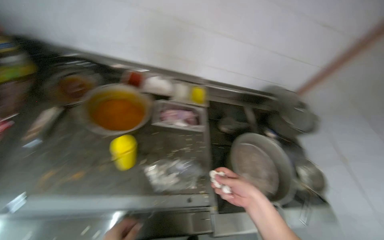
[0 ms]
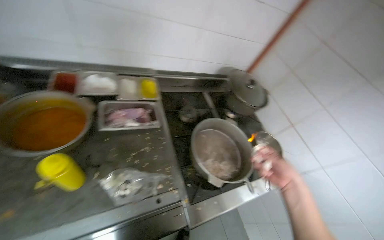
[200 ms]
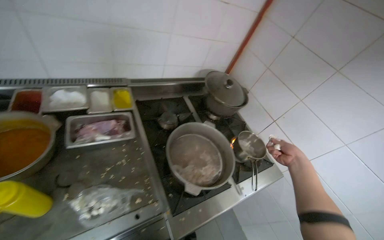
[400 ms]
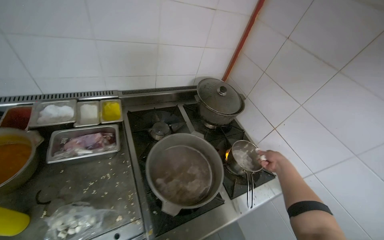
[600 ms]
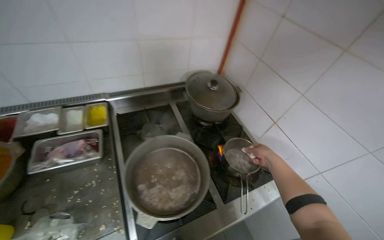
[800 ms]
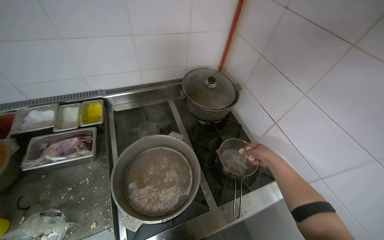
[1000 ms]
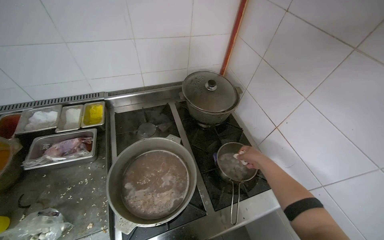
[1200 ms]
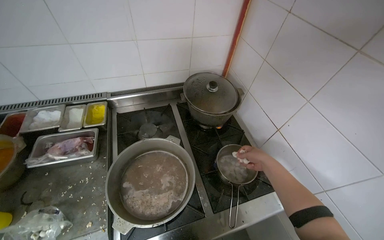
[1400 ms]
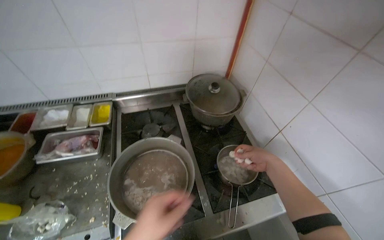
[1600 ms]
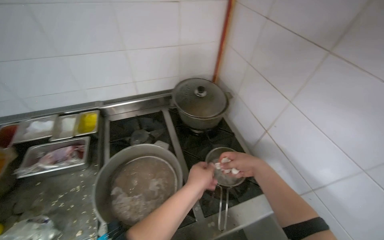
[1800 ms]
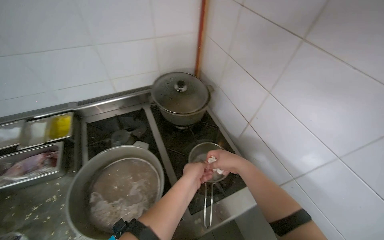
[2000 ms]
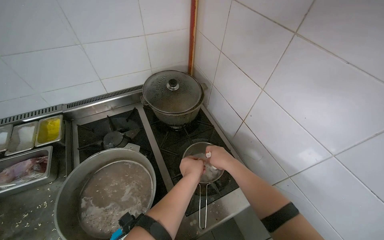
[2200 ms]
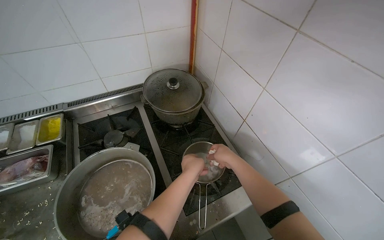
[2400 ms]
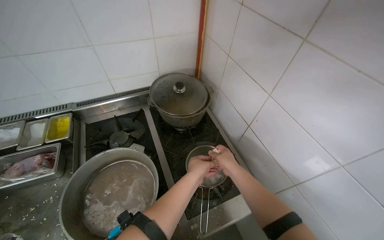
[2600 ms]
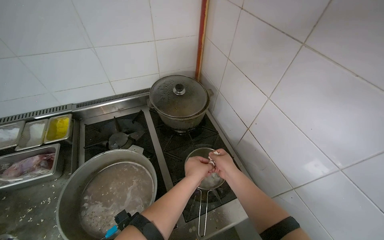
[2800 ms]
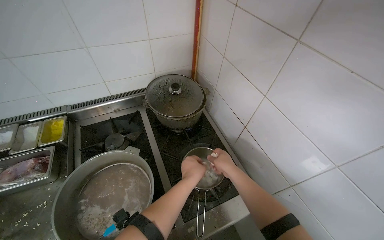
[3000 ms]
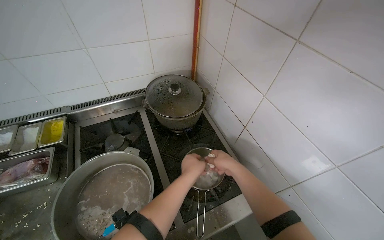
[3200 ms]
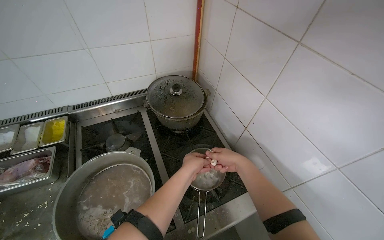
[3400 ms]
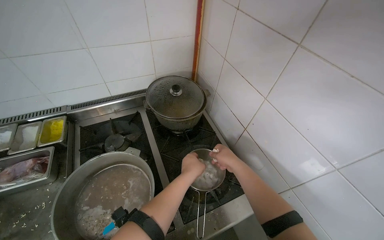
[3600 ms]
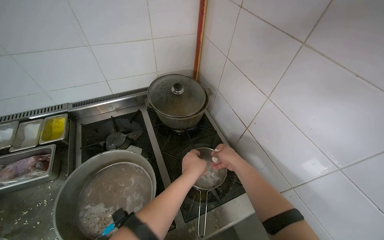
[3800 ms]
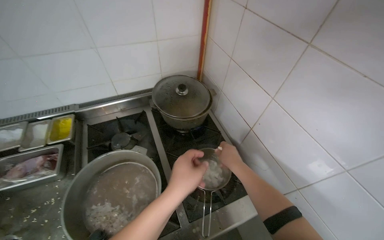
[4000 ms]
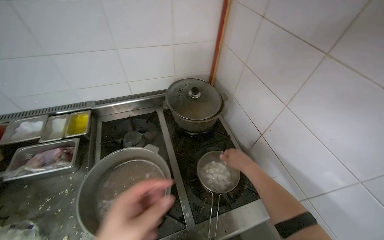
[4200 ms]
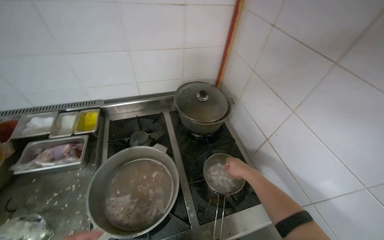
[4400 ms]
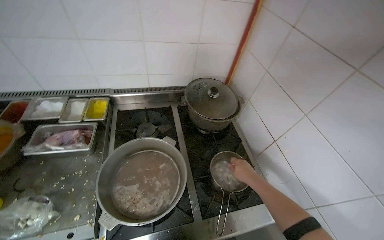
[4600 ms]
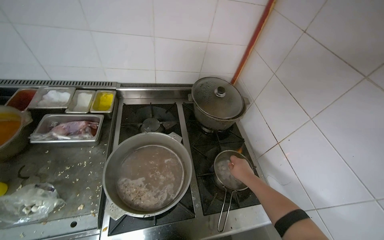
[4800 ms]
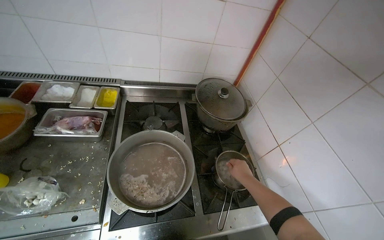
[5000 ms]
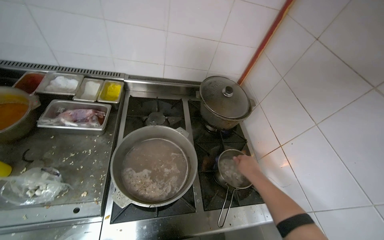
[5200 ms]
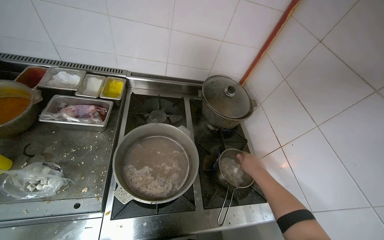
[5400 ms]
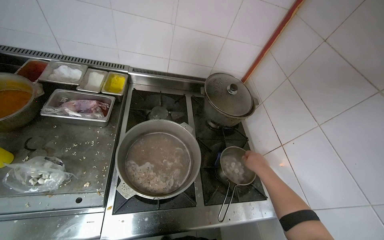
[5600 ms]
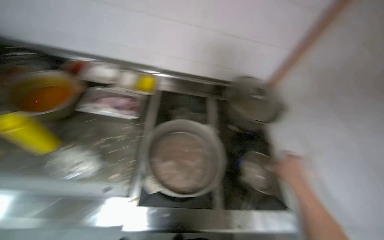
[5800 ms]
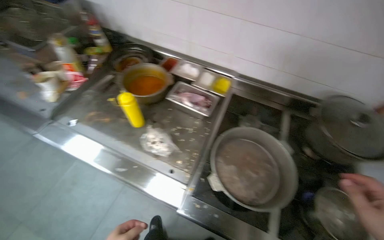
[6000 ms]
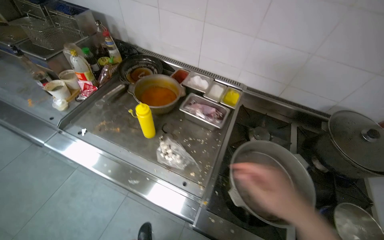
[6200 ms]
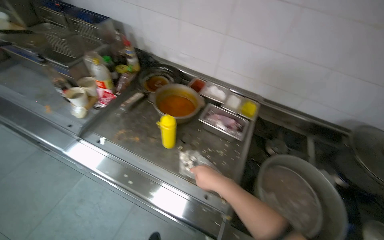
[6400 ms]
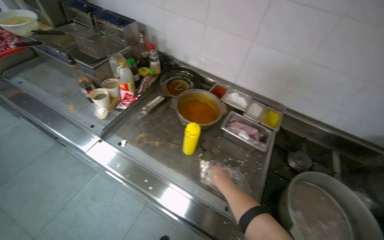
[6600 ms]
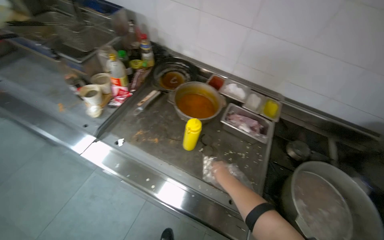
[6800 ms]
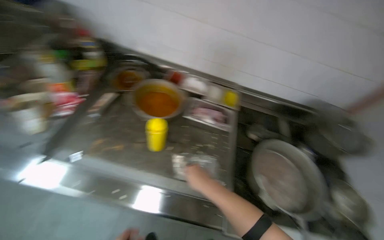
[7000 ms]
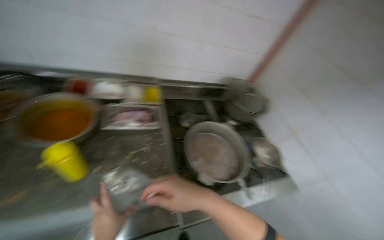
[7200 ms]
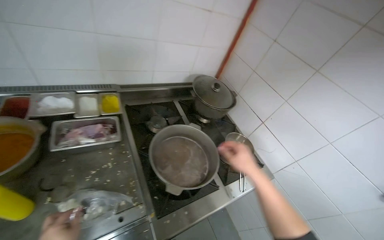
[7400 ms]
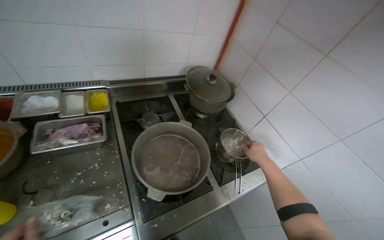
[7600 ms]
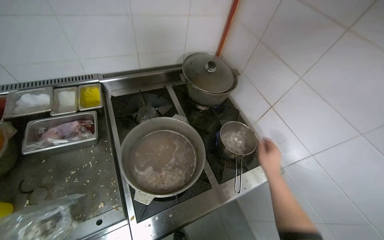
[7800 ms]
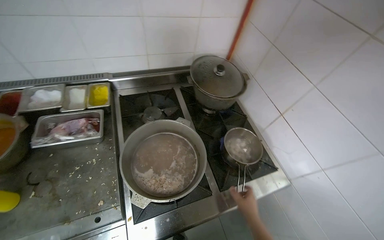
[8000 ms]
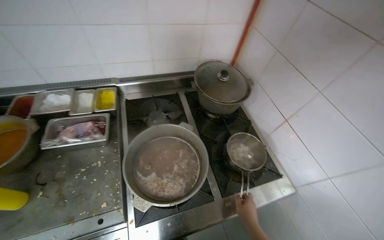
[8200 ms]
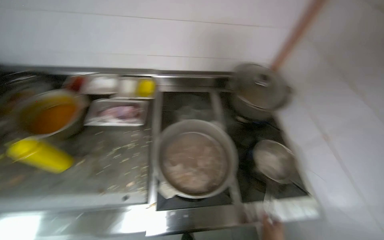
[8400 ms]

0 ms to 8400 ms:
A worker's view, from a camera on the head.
Job: preparing food.
The whole recording: Adding Frozen Ingredients to Boiling Water. The worker takes frozen ingredients from the refrigerator and adds them to boiling water.
0 ms to 1400 ms: The camera travels to the right, about 60 cm.
5600 ms to 7000 ms: The wearer moves about 50 cm. The wearer's head swings about 15 degrees to the left.
7000 ms to 8400 ms: The wearer moves about 40 cm.

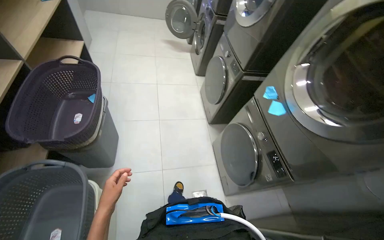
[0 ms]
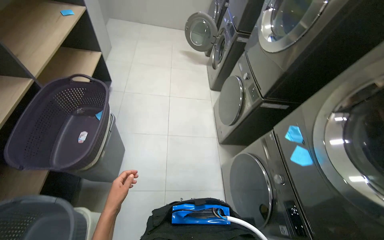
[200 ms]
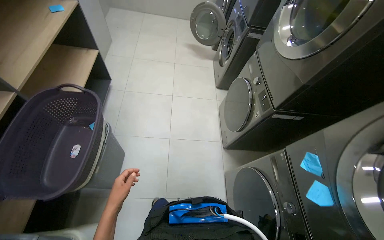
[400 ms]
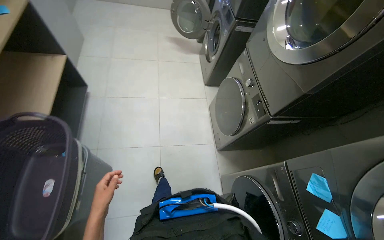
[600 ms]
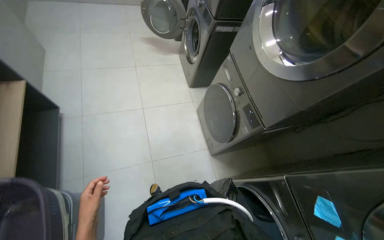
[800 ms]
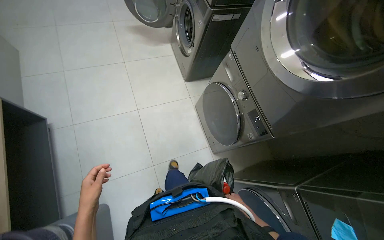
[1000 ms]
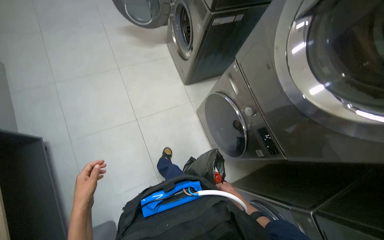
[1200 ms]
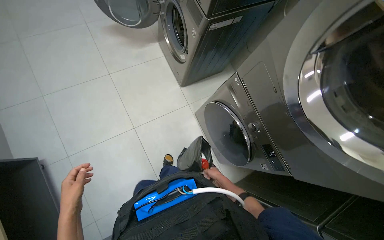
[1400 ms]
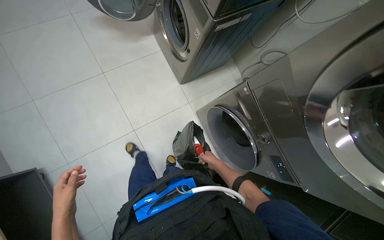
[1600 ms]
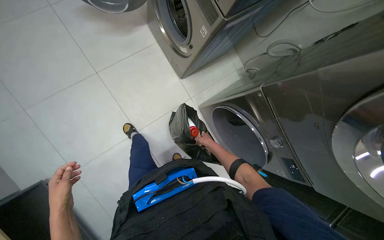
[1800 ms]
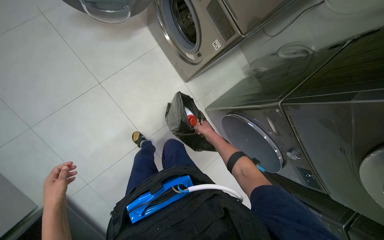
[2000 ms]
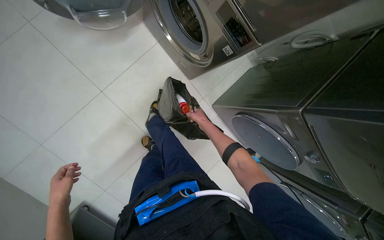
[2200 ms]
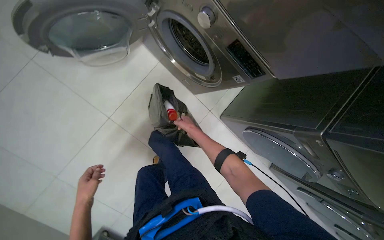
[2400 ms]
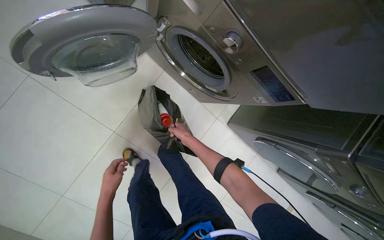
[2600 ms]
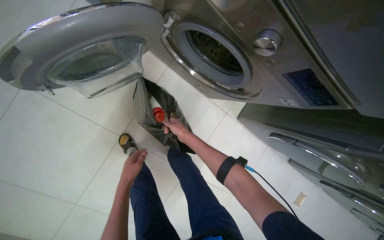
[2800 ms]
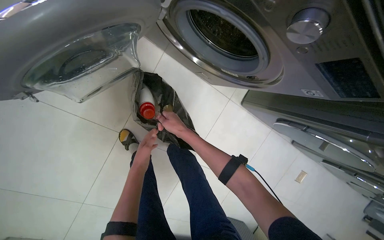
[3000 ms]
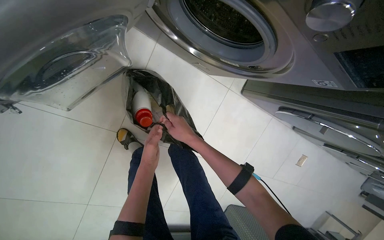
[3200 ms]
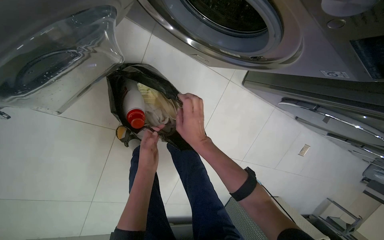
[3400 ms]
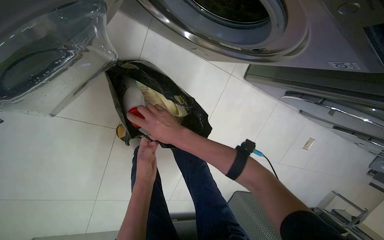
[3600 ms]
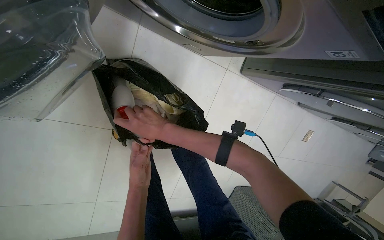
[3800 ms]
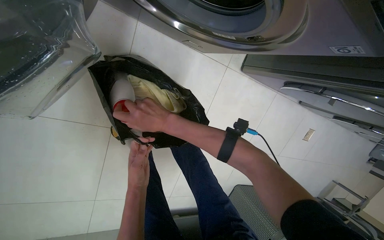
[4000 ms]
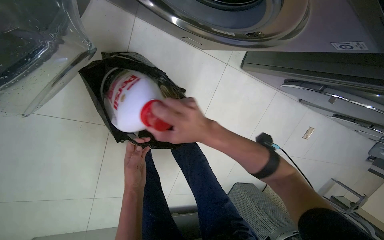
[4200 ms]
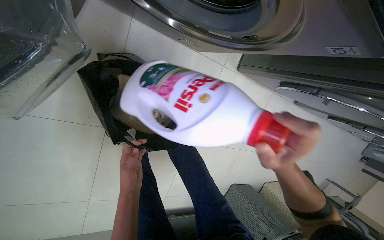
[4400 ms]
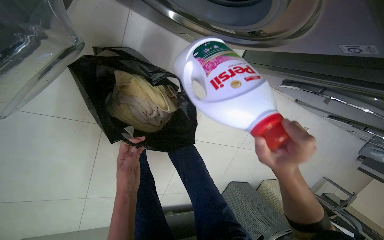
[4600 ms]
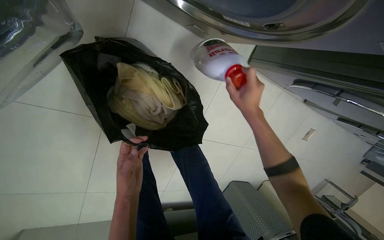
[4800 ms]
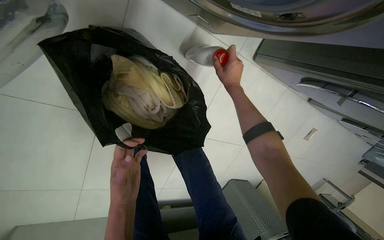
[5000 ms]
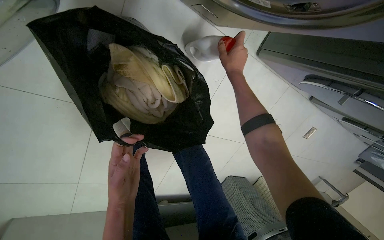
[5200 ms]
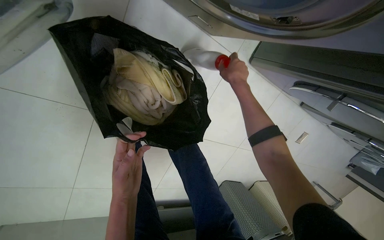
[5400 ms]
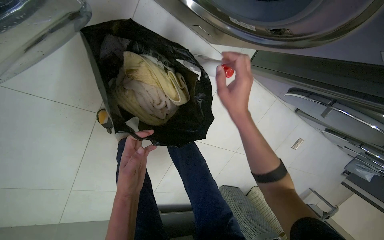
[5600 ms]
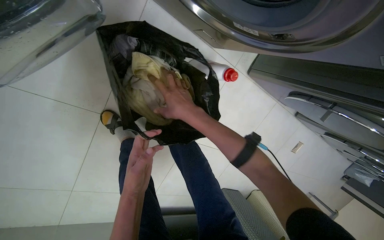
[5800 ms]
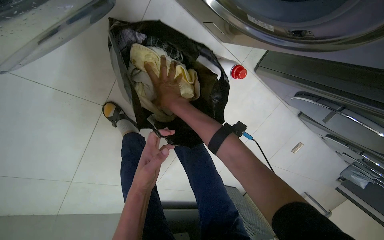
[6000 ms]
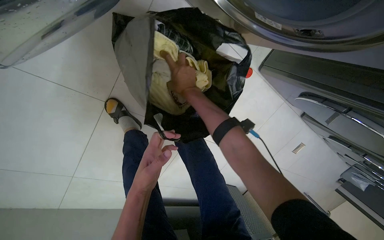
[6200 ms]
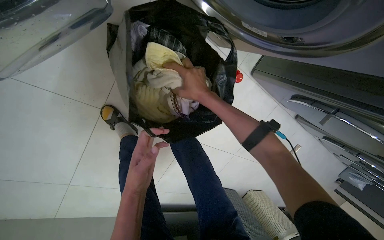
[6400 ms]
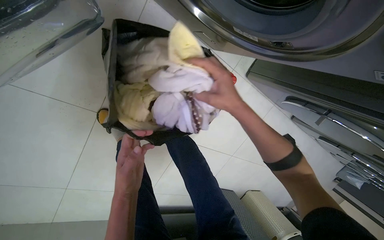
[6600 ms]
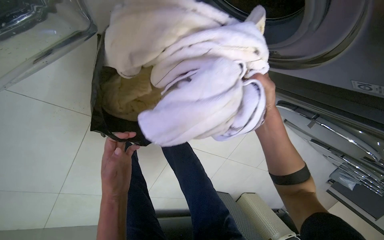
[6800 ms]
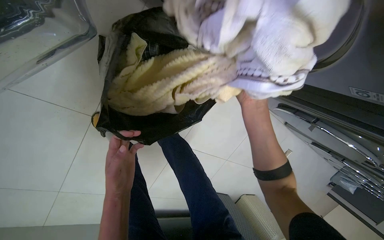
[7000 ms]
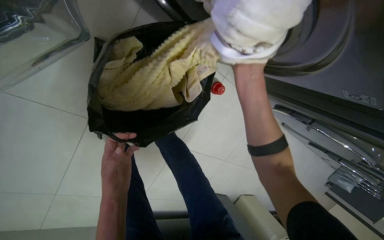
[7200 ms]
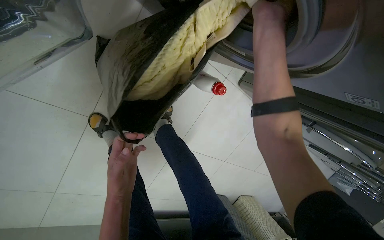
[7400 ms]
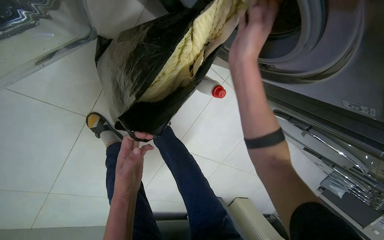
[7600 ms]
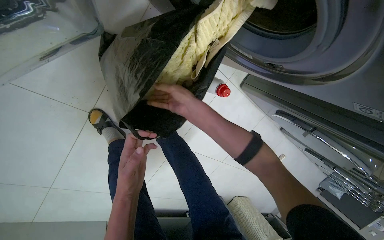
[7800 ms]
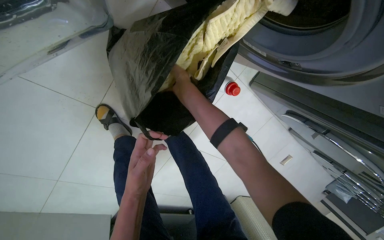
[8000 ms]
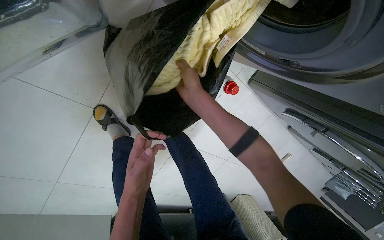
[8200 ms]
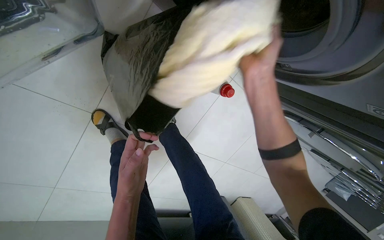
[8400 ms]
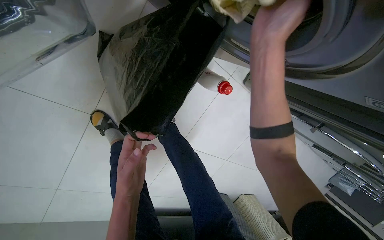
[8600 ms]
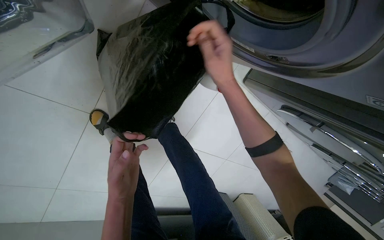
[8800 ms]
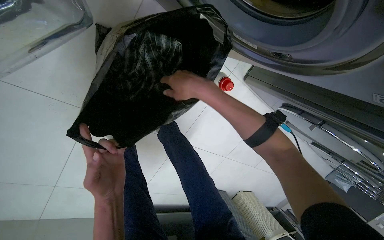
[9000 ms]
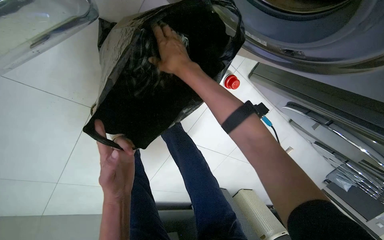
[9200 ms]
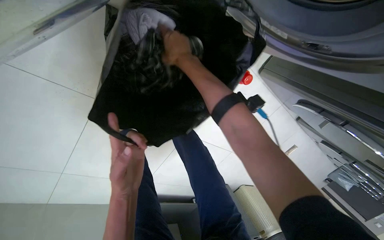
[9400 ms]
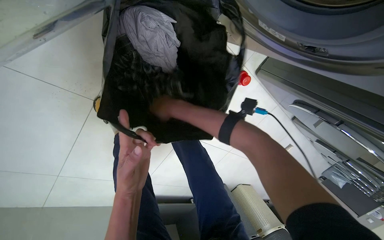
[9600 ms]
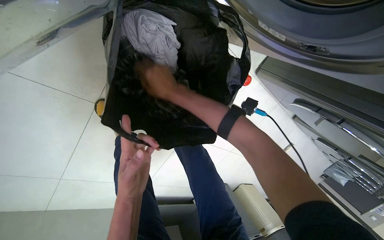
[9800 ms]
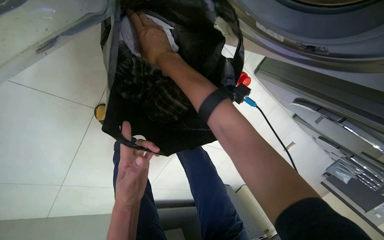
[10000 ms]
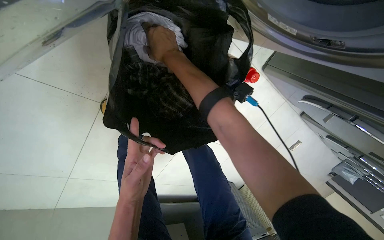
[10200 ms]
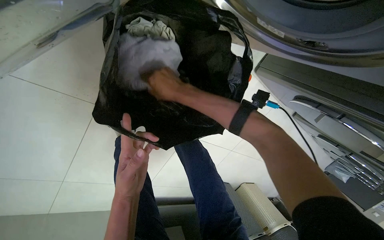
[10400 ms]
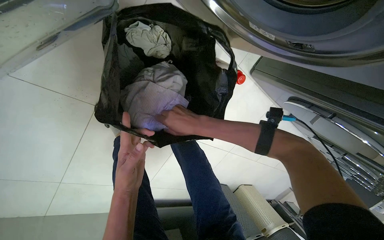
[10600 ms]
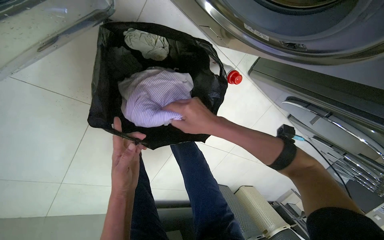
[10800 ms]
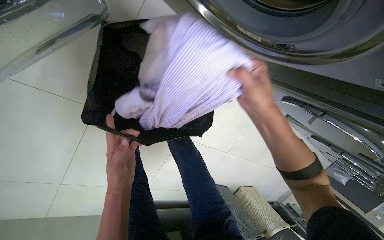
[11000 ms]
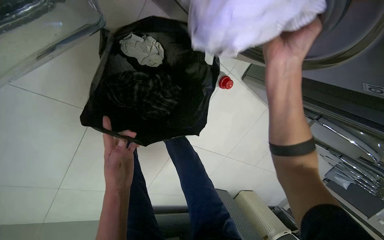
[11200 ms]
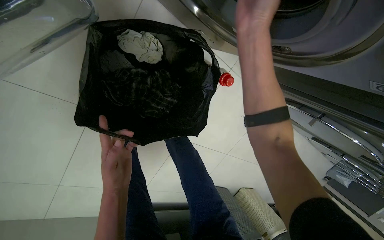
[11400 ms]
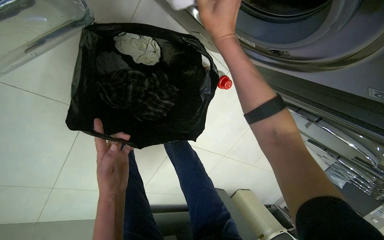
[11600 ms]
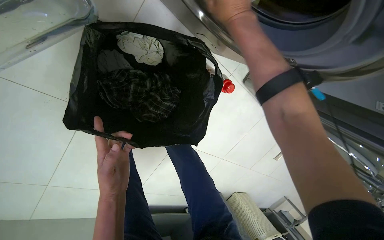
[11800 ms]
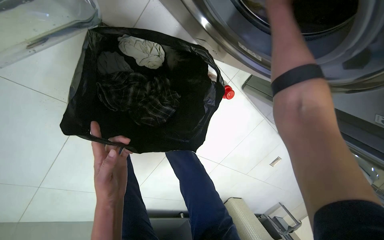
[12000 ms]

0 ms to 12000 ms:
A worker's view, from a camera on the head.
Job: managing laundry.
The whole recording: Loading and starting washing machine. The worker loads clothes and detergent into the washing machine, selects a program, and stores the detergent.
0 ms to 1600 ms: The wearer moves approximately 1.5 m. The view tilts approximately 30 degrees downward.
1600 ms to 3000 ms: The head travels approximately 80 cm. The view tips downward by some 25 degrees.
3000 ms to 4400 ms: The right hand travels to the right and nearer to the camera by some 25 cm.
4400 ms to 6000 ms: The right hand heads to the left, farther from the camera and up the picture, covering roughly 40 cm.
6000 ms to 7600 ms: The right hand travels to the right, nearer to the camera and up the picture by roughly 30 cm.
10400 ms to 12000 ms: The right hand moves to the right, up the picture and nearer to the camera, about 35 cm.
